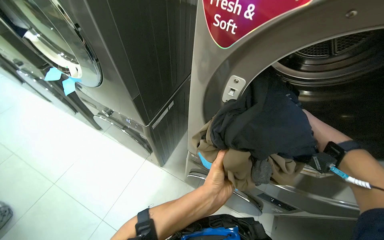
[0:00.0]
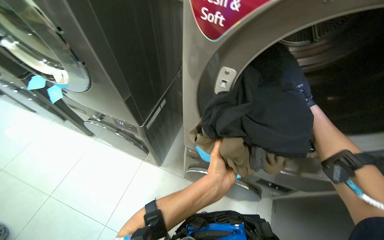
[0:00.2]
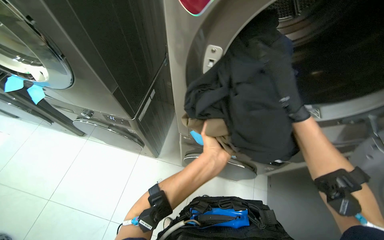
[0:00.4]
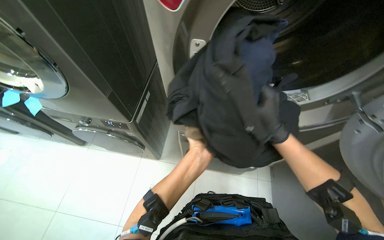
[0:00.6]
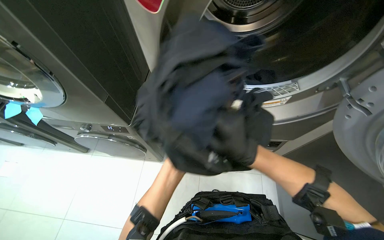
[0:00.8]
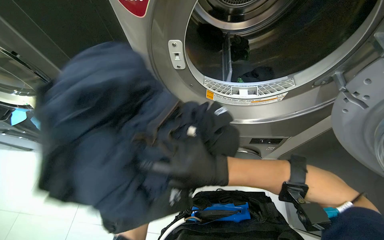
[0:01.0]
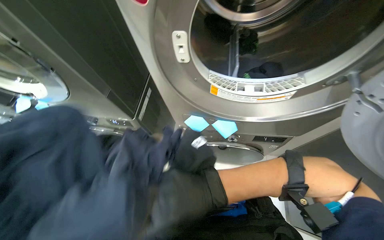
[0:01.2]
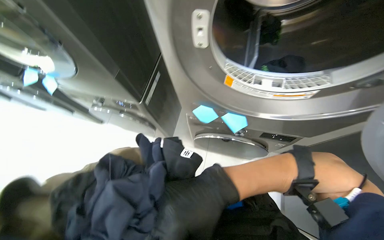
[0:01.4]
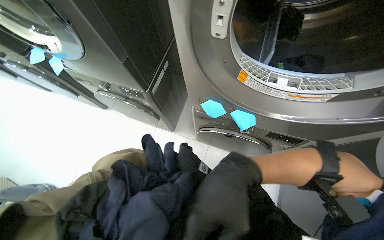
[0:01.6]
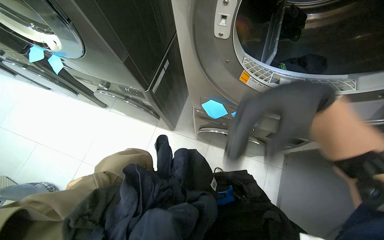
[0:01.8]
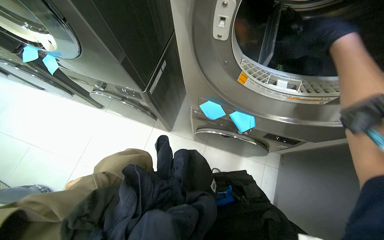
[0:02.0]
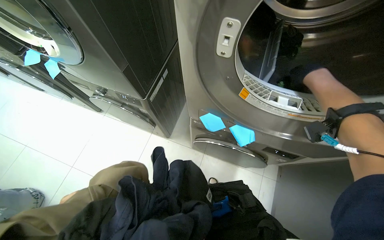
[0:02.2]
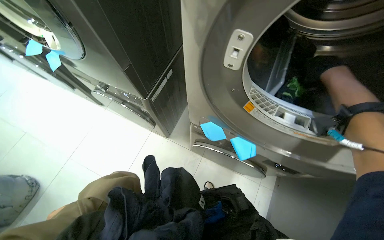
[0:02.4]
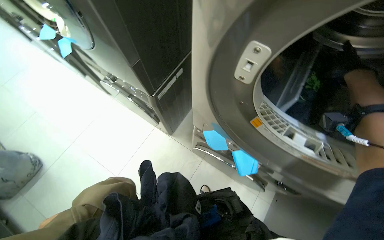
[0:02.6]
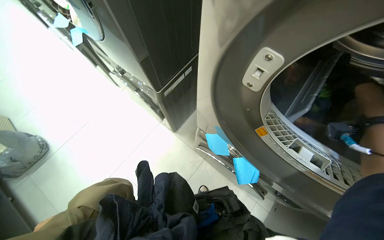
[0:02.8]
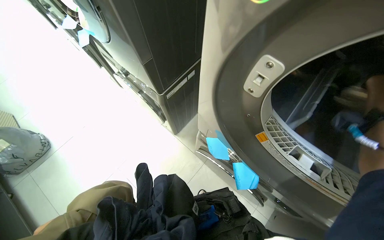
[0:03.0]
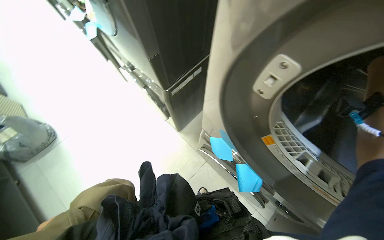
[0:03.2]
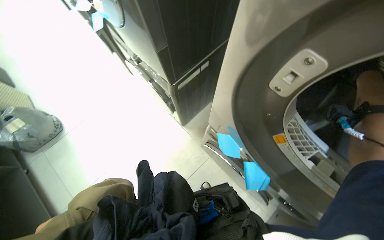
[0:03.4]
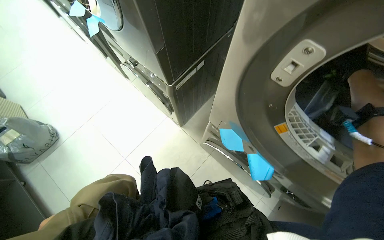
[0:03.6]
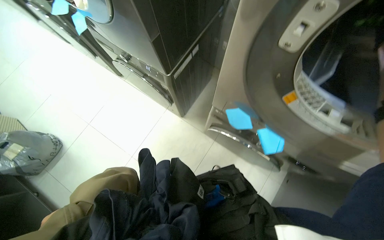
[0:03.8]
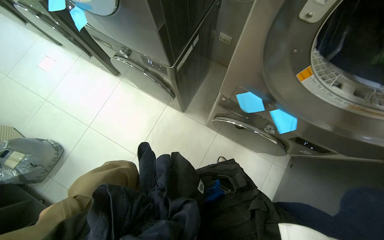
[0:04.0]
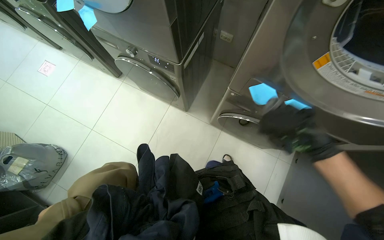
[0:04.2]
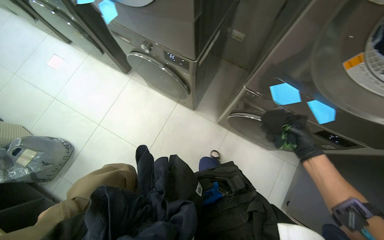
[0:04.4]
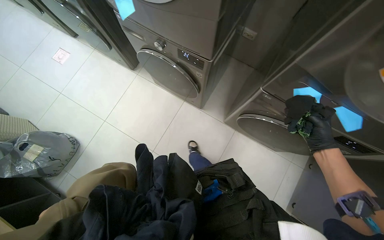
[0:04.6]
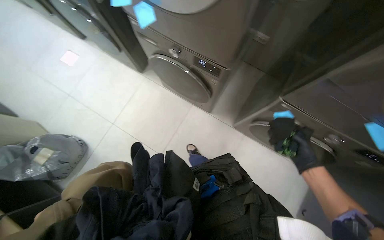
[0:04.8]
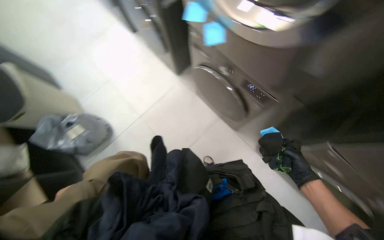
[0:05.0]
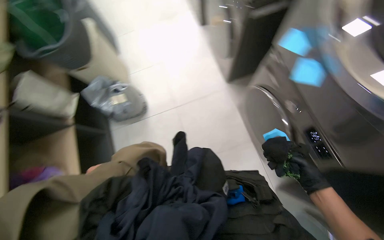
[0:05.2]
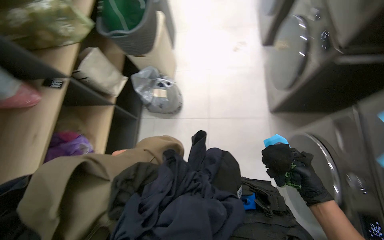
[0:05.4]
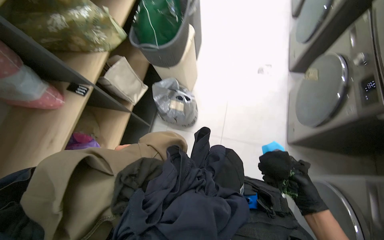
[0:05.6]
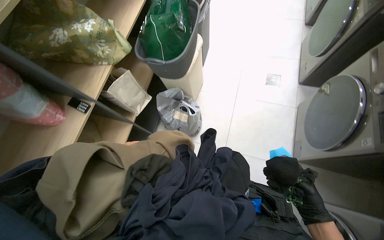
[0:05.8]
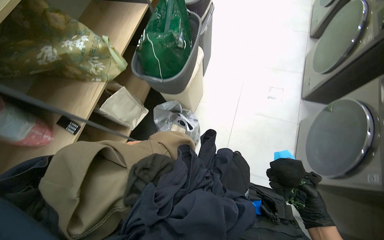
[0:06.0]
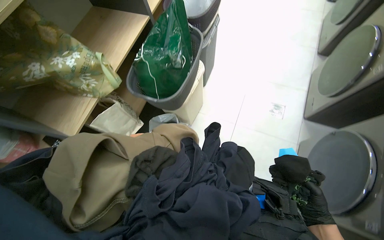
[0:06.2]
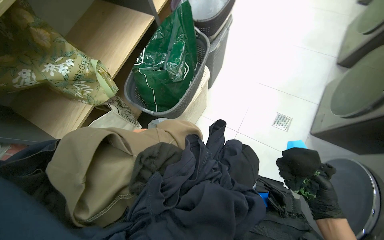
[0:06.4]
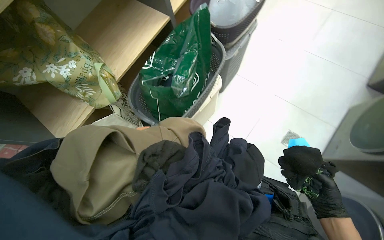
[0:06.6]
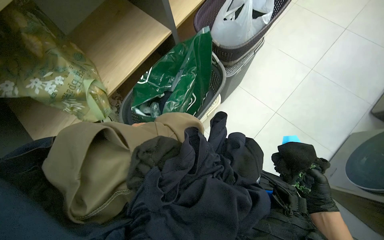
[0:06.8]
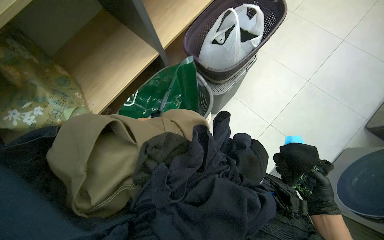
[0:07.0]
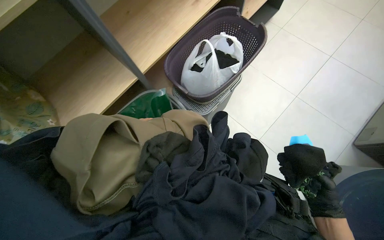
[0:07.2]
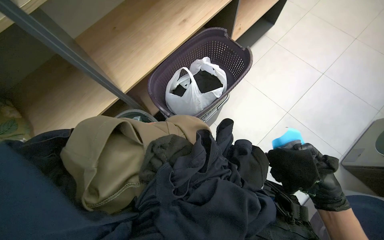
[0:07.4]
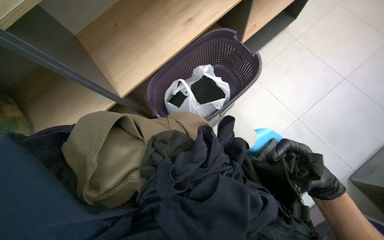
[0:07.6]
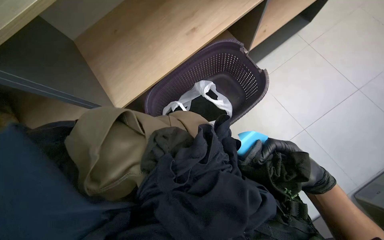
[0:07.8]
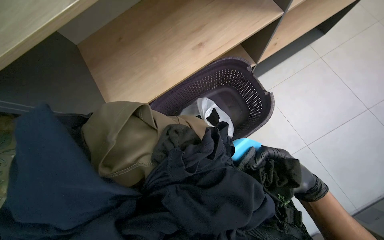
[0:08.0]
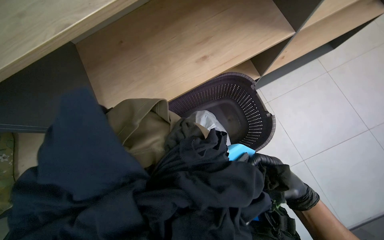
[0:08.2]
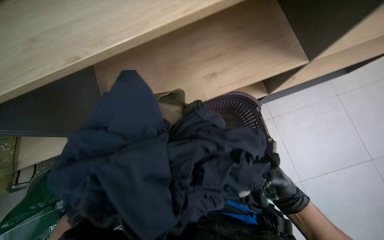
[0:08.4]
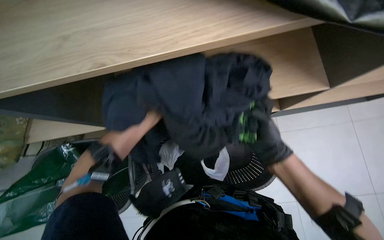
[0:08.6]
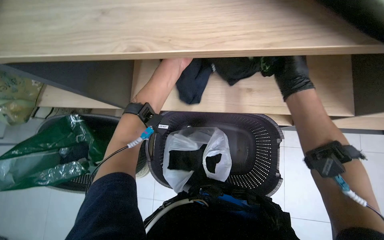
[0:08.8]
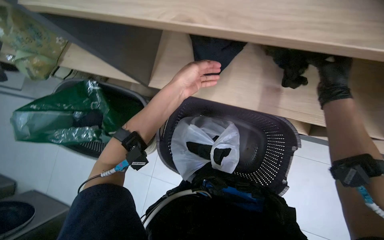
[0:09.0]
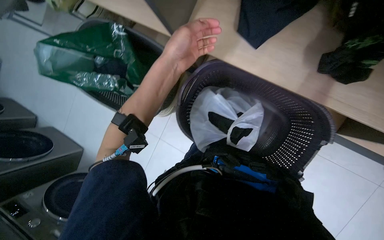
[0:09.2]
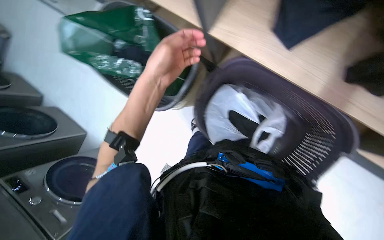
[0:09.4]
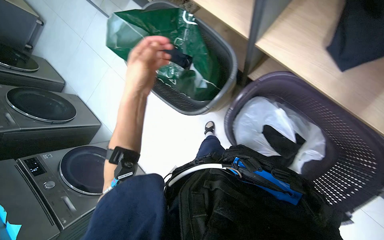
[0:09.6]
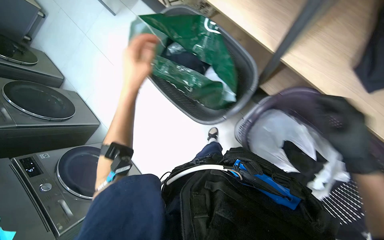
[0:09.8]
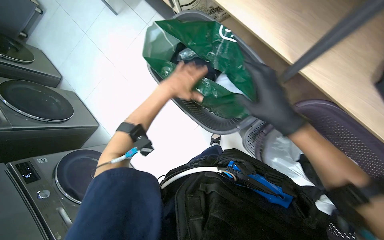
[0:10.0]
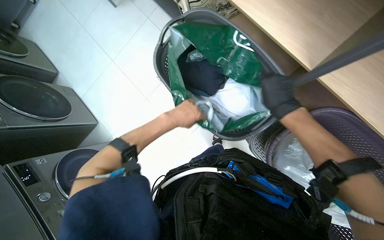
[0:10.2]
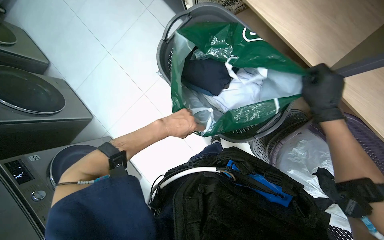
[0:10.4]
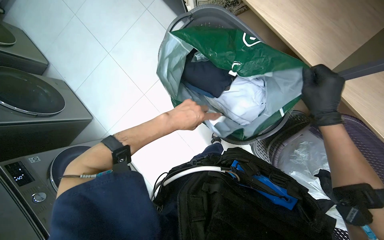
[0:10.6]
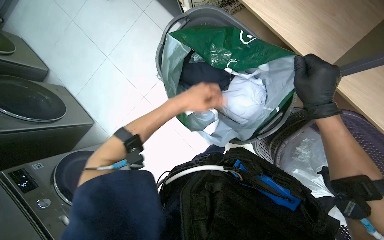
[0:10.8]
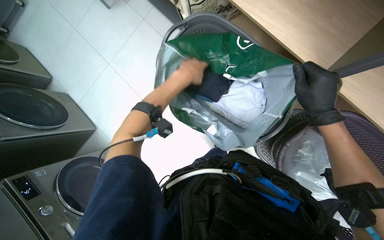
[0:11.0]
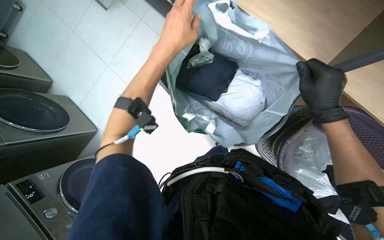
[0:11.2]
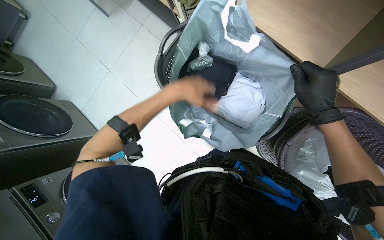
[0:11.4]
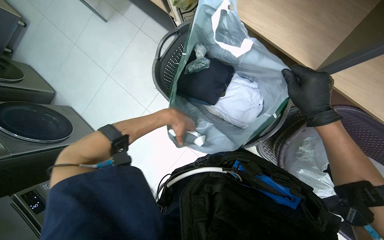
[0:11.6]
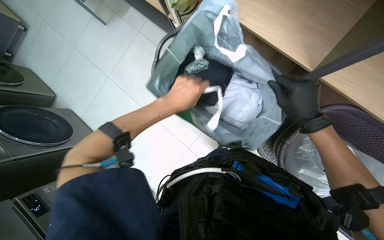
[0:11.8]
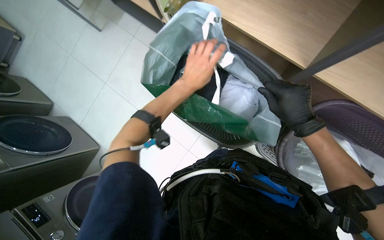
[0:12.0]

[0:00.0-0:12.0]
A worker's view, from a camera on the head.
Job: managing laundry.
The whole recording: Sorting clothes from laundry basket. The worker sorts clothes by picking them from bags and inspecting them before placing them into laundry baskets.
0:00.0 to 0:01.6: The view tilts some 15 degrees downward.
0:04.4 to 0:06.0: The camera is carried some 80 cm. The head turns to the left by approximately 55 degrees.
0:06.0 to 0:07.6: The camera travels about 1 m. Everything in view rotates roughly 30 degrees clockwise.
0:07.6 to 0:09.0: The head turns to the left by approximately 30 degrees. The view tips downward by approximately 15 degrees. The right hand travels up the picture by approximately 60 cm.
0:09.0 to 0:10.4: The wearer moves approximately 40 cm. The view tilts some 15 degrees downward. Everything in view rotates approximately 35 degrees clockwise.
0:10.4 to 0:12.0: The left hand swings up and down the picture, roughly 15 cm each way, with 2 reversals.

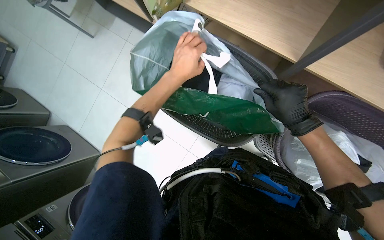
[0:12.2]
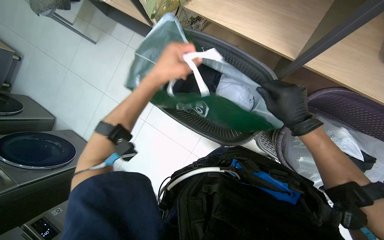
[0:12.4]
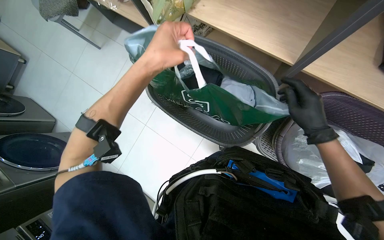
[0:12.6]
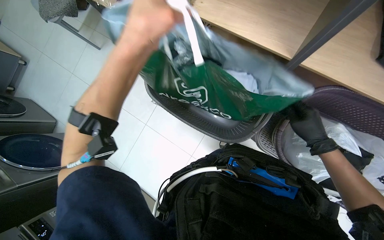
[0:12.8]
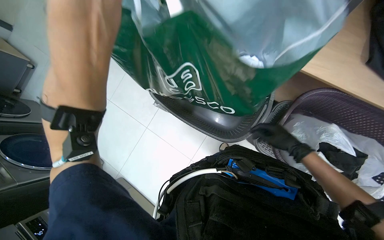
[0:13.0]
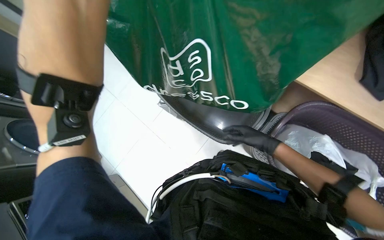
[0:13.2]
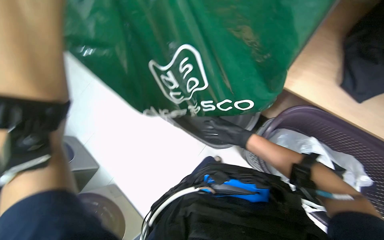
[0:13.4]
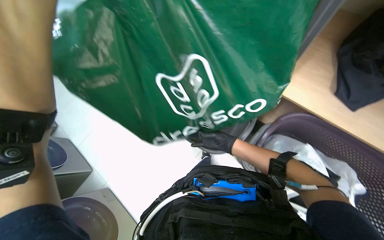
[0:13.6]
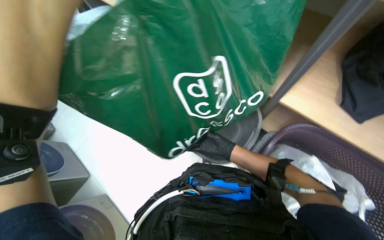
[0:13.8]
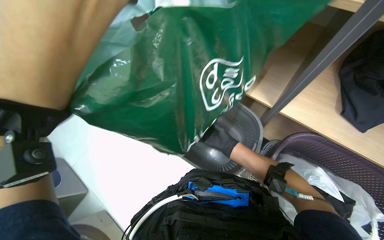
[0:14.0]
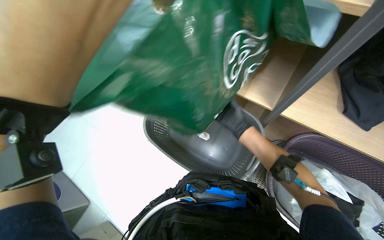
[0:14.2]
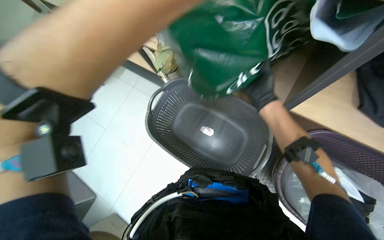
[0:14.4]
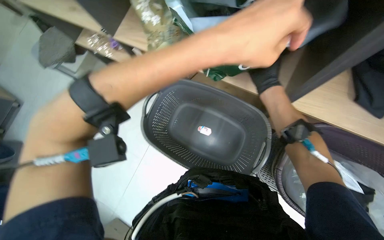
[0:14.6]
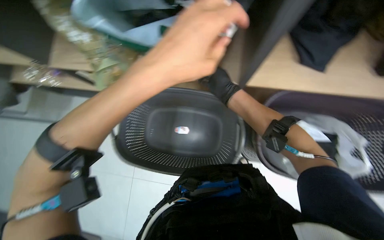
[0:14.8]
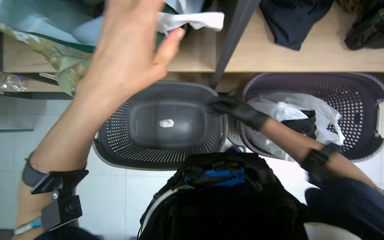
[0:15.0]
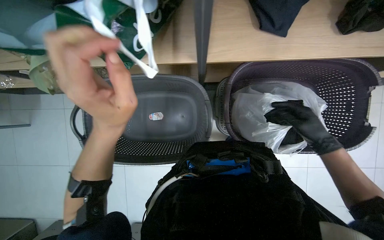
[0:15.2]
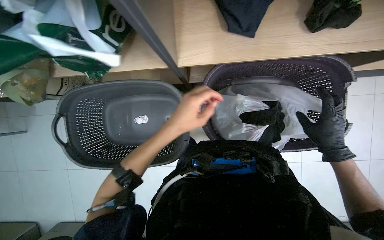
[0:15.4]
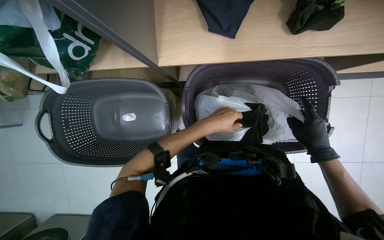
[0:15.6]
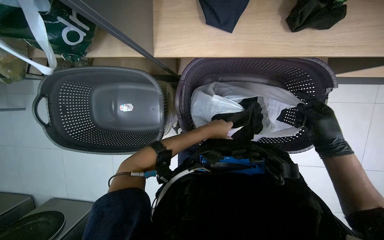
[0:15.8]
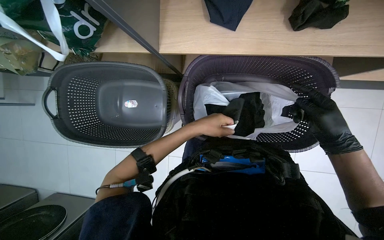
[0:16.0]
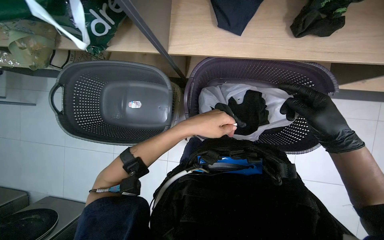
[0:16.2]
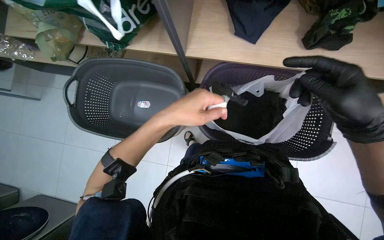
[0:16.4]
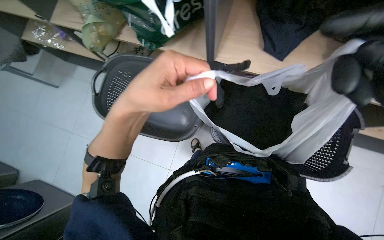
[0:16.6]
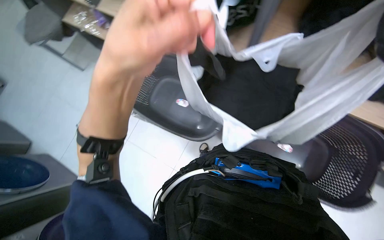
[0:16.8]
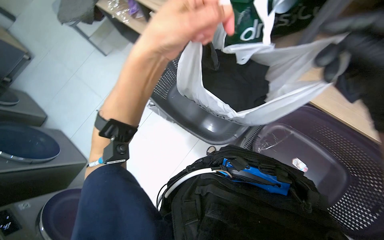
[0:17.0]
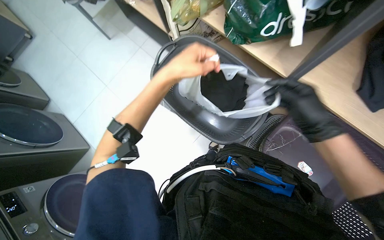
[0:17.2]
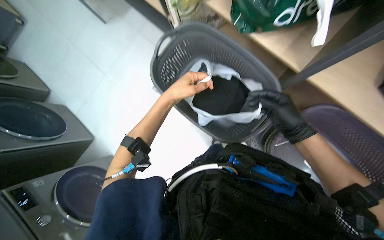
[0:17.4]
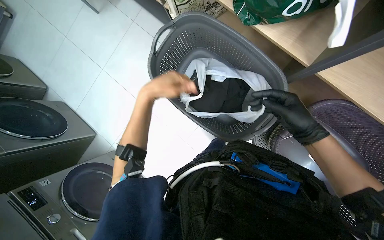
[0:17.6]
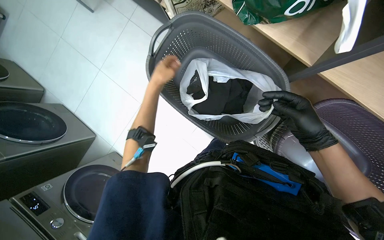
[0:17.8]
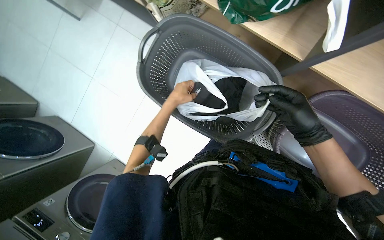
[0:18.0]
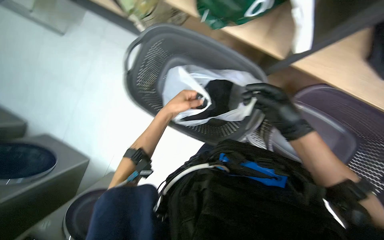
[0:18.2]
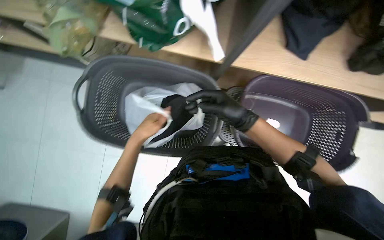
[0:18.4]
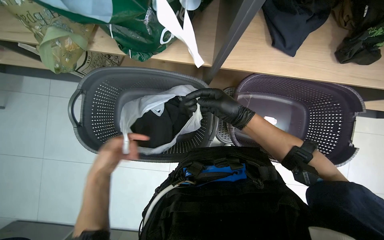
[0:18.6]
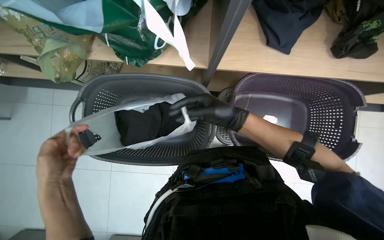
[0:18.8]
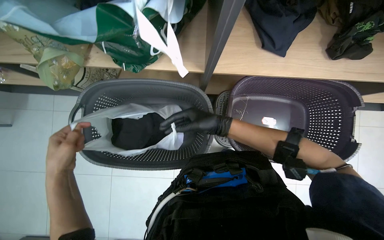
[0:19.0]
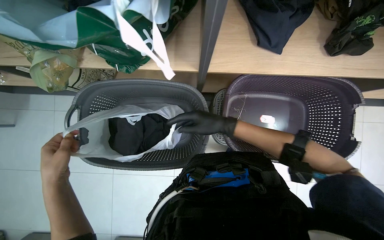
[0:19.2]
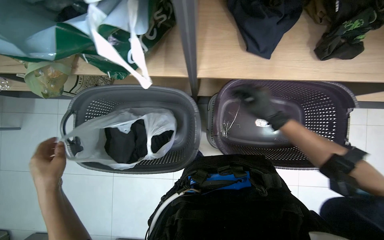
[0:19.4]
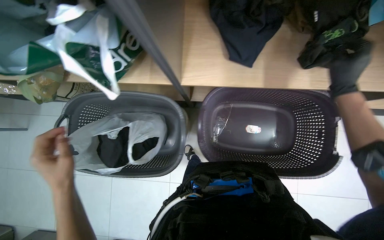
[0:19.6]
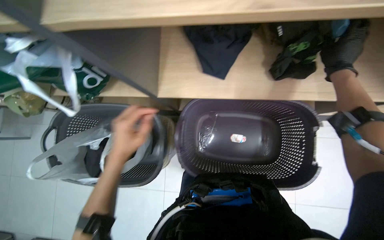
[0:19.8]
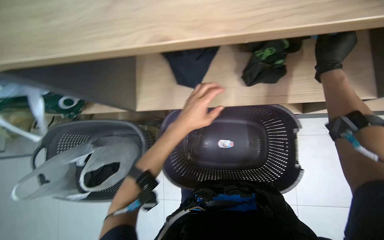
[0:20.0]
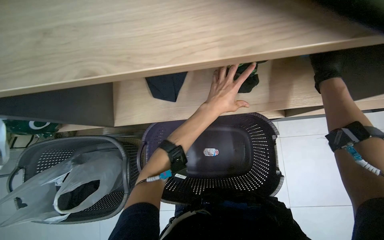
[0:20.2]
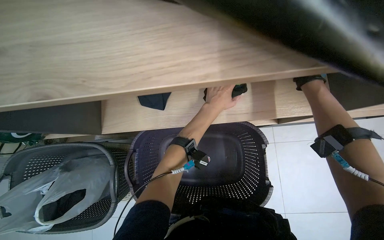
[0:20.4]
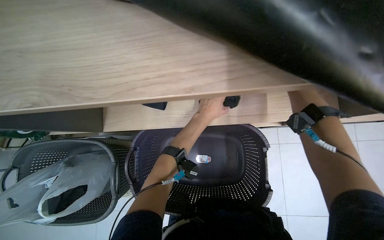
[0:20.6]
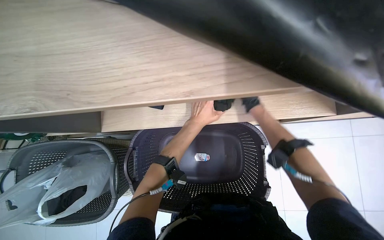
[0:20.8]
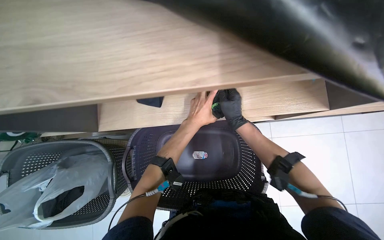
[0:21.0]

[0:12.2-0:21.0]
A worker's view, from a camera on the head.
Job: managing laundry.
The whole recording: Sorting clothes from laundry basket. The worker sorts clothes by picking them from bags and inspecting them before placing them into laundry baskets.
0:12.2 to 0:13.6: The view tilts about 20 degrees upward. The right hand moves farther from the camera, approximately 10 cm.
0:13.6 to 0:15.2: The wearer looks about 25 degrees further to the right.
0:15.2 to 0:16.6: The left hand goes farther from the camera and returns, approximately 25 cm each way.
0:16.6 to 0:18.0: The left hand shifts roughly 35 cm farther from the camera.
0:18.0 to 0:19.6: The scene turns some 30 degrees counterclockwise in the picture.
0:19.6 to 0:21.0: The left hand goes roughly 70 cm to the right and up the picture.
